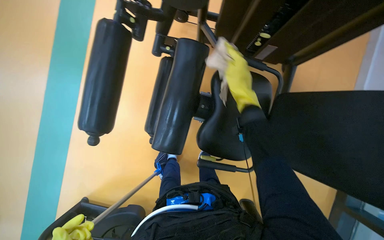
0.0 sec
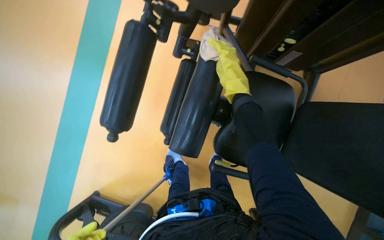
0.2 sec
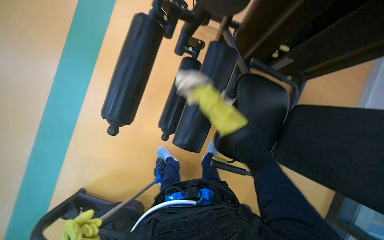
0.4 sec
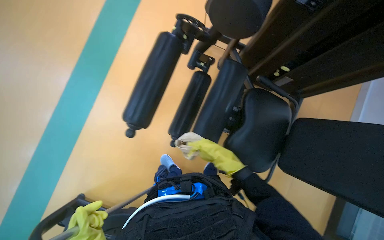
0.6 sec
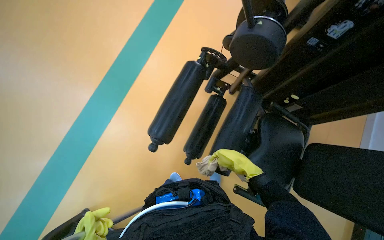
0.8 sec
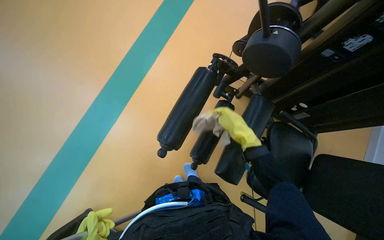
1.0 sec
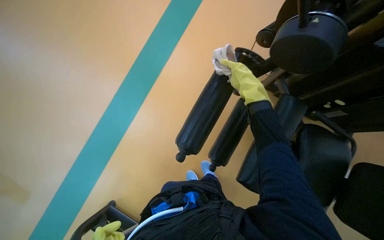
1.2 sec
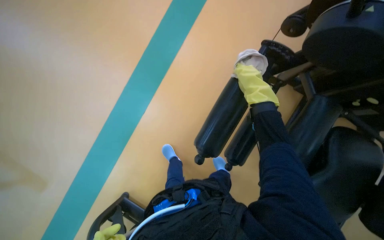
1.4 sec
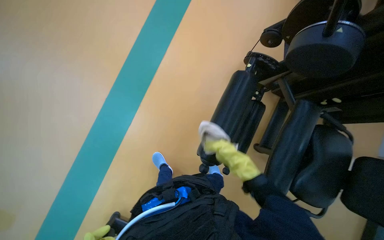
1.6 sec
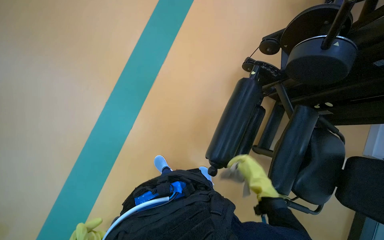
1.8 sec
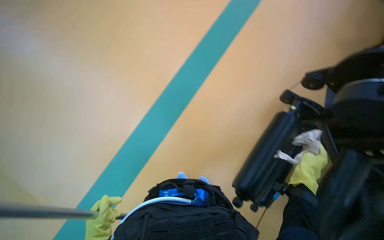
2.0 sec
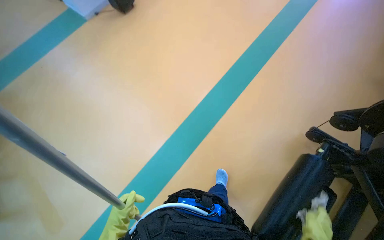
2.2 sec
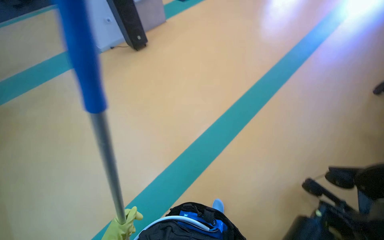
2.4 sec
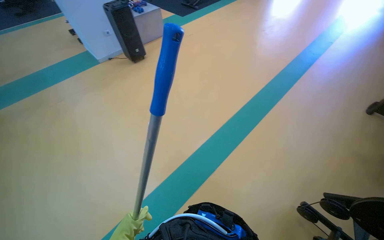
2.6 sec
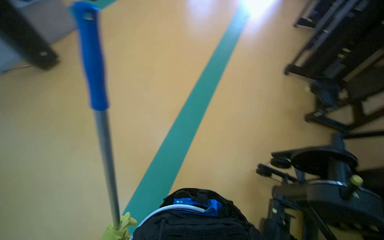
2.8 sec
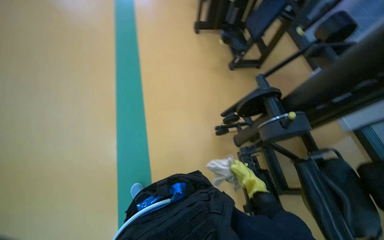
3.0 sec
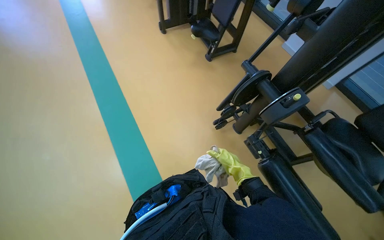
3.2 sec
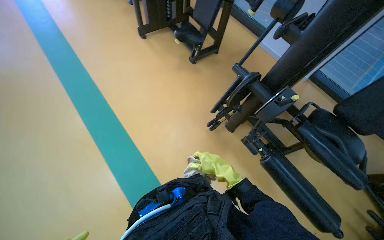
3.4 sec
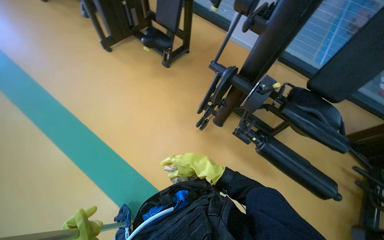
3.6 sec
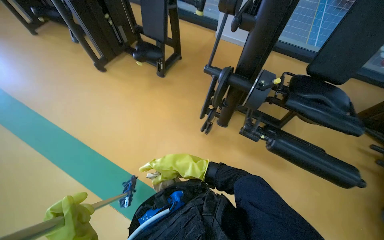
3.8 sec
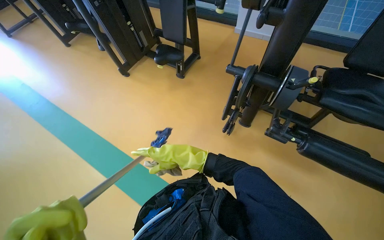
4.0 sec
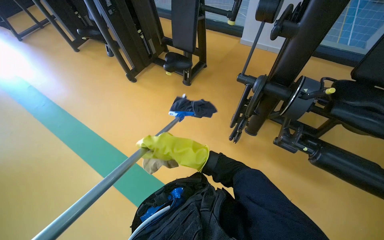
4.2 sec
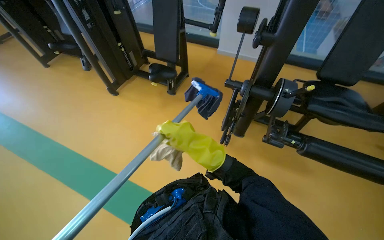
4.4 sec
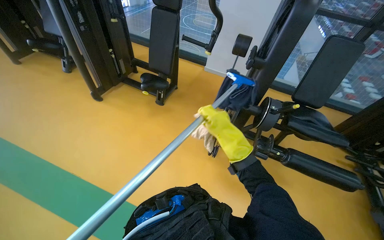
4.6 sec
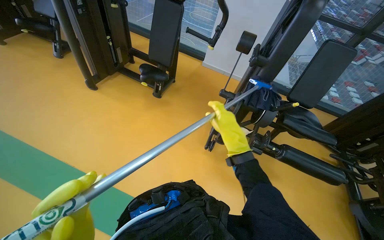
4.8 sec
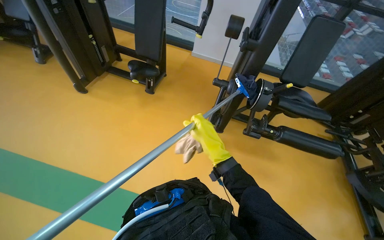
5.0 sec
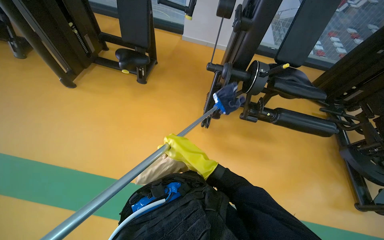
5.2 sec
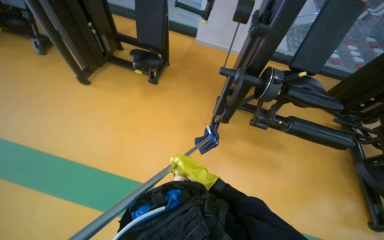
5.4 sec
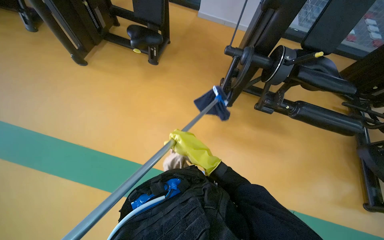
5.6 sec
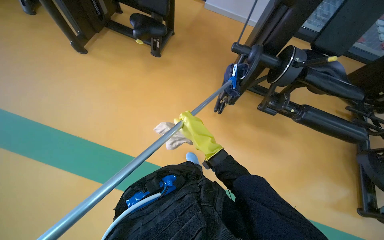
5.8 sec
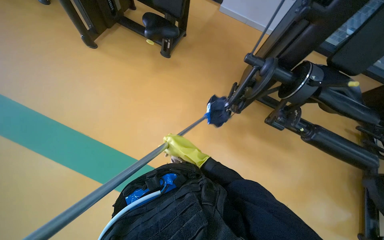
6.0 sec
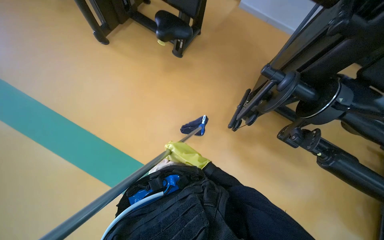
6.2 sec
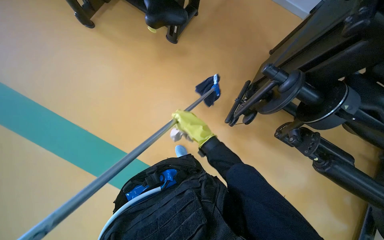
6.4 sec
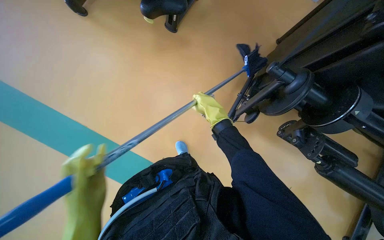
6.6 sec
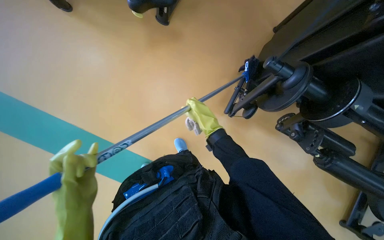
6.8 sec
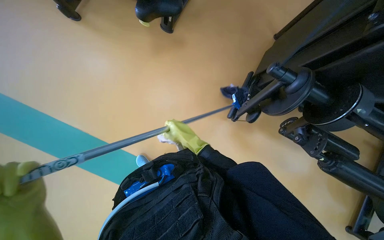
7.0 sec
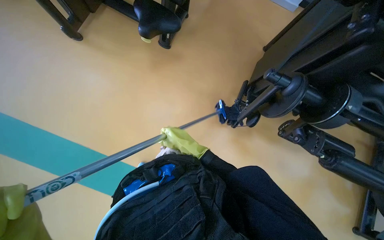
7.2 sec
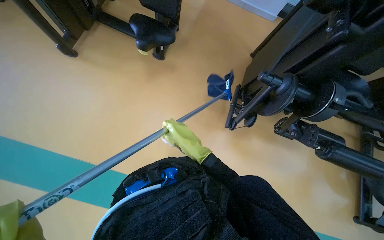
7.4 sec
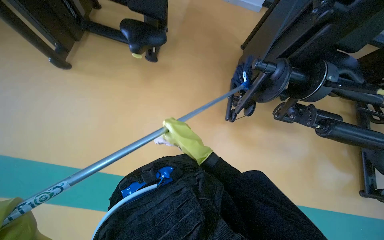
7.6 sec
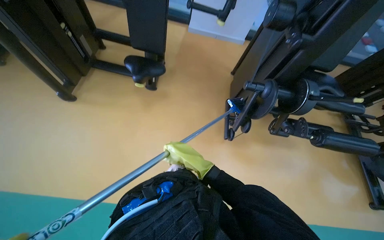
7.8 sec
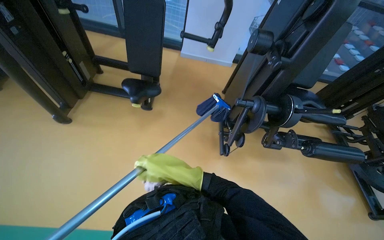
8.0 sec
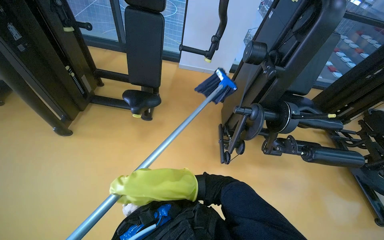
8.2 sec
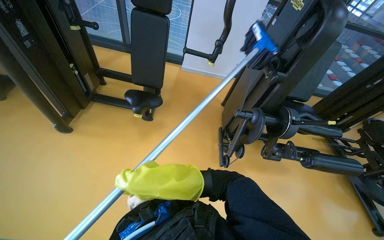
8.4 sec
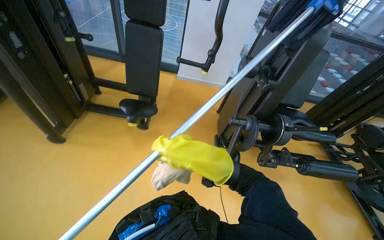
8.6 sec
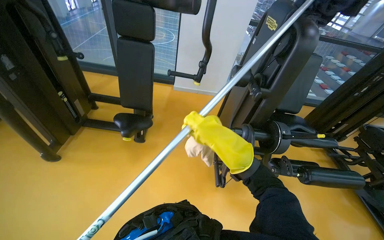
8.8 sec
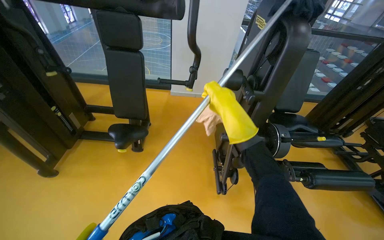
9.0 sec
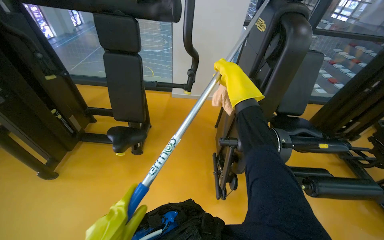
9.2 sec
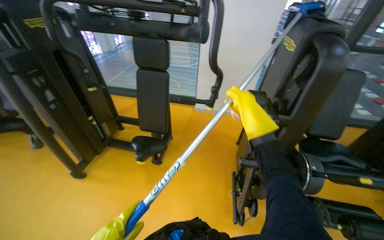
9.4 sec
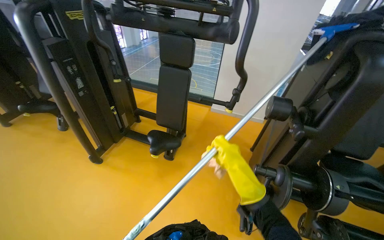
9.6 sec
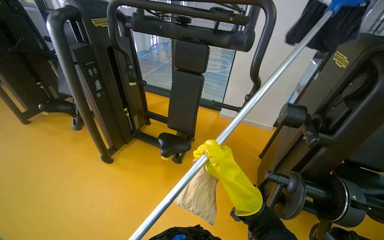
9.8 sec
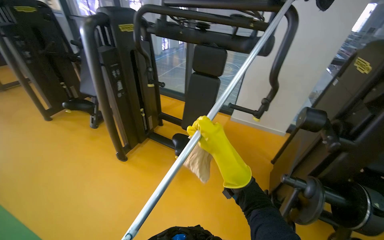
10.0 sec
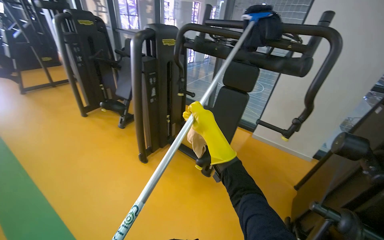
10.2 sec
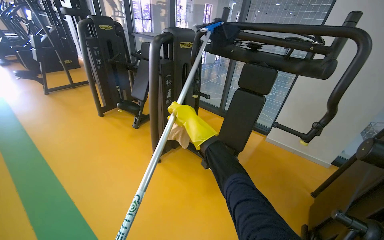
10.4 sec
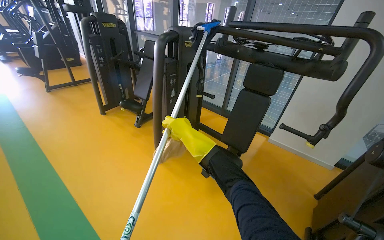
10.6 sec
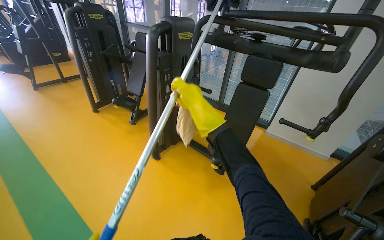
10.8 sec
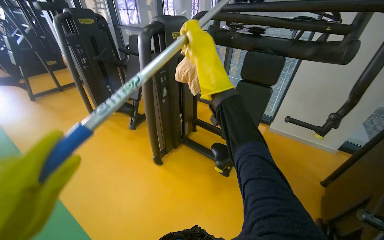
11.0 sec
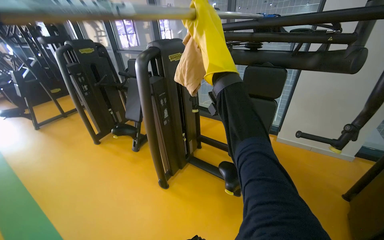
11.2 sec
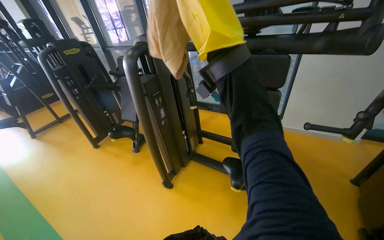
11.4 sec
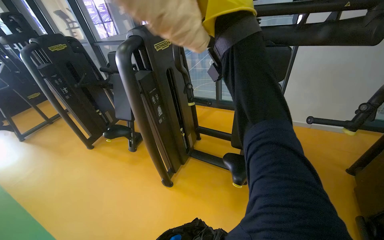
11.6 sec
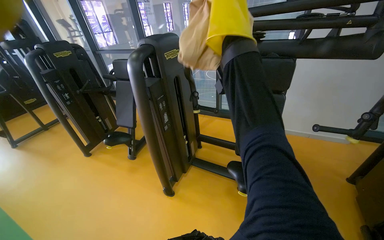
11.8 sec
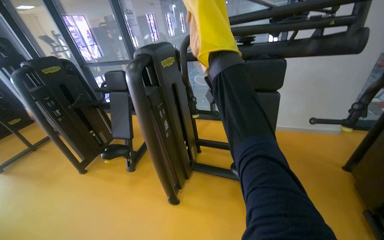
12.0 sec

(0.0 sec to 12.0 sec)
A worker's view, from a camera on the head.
Job: wiping surfaces.
The whole recording: Cleaning gym equipment. The worker cleans various gym machines, including a stair climber and stationary bikes, using a long-handled tool and a cloth.
0.0 sec - 1.6 sec: The wearer moves to the left, about 60 cm.
1.6 sec - 3.0 sec: The head travels approximately 40 cm. The head rotates roughly 35 degrees to the right. The camera pitches upward, by roughly 20 degrees.
3.0 sec - 4.4 sec: The wearer moves approximately 40 cm. The head rotates about 55 degrees to the right.
4.4 sec - 6.0 sec: The camera pitches downward, by some 15 degrees. The right hand heads farther from the camera, covering some 10 cm, and reaches about 15 cm down the picture, then returns.
7.6 sec - 9.0 sec: The view tips upward by some 30 degrees. The right hand is displaced up the picture and to the right by about 40 cm, and reaches approximately 20 cm nearer to the camera, then returns.
9.0 sec - 10.4 sec: The head rotates roughly 40 degrees to the left. The view tips upward by some 15 degrees. The right hand heads to the left, covering approximately 50 cm, and moves about 10 cm down the picture and comes back.
10.4 sec - 12.0 sec: The wearer moves approximately 40 cm.

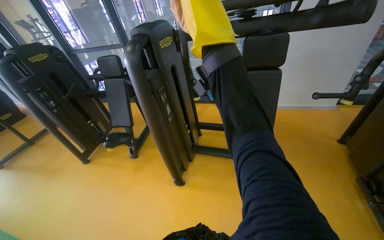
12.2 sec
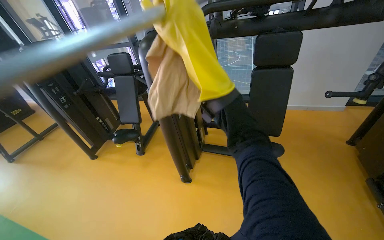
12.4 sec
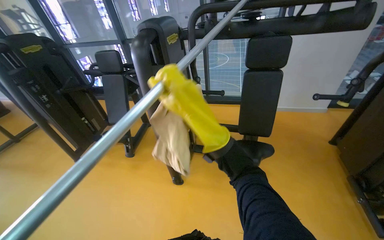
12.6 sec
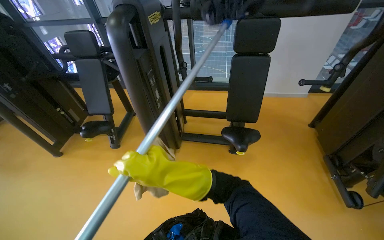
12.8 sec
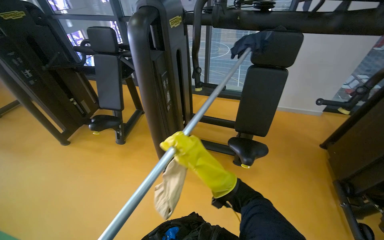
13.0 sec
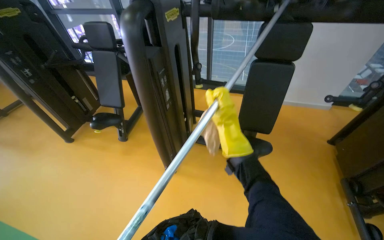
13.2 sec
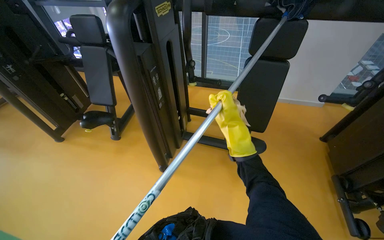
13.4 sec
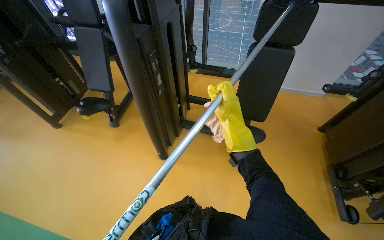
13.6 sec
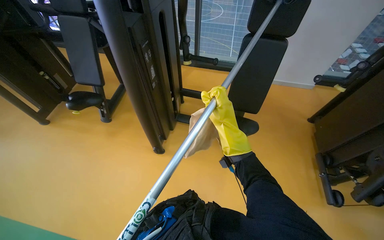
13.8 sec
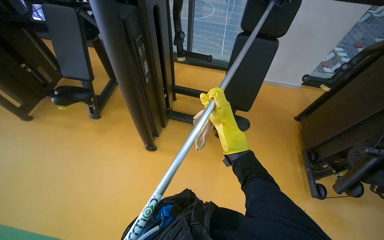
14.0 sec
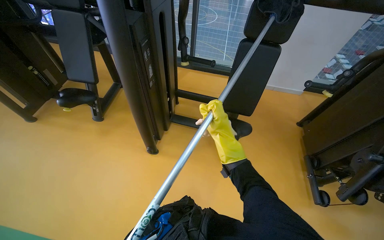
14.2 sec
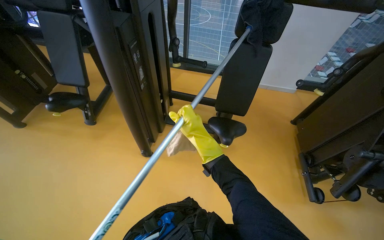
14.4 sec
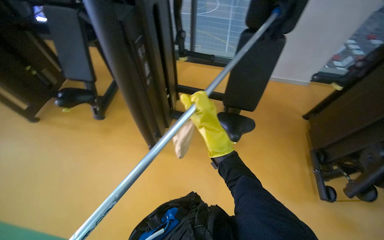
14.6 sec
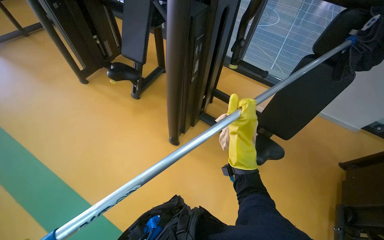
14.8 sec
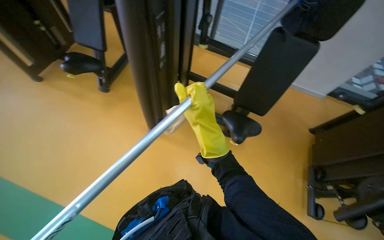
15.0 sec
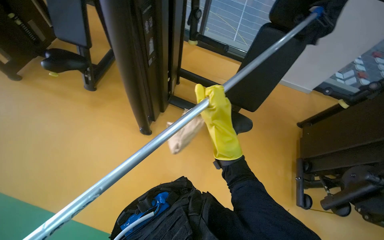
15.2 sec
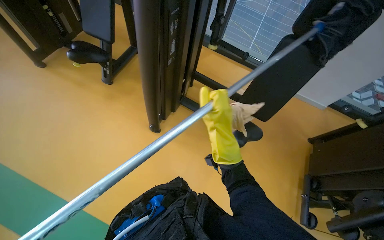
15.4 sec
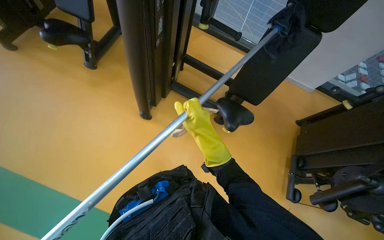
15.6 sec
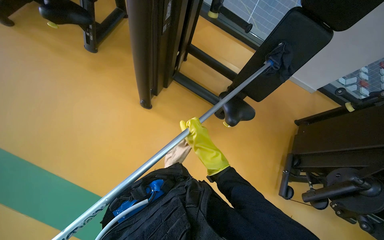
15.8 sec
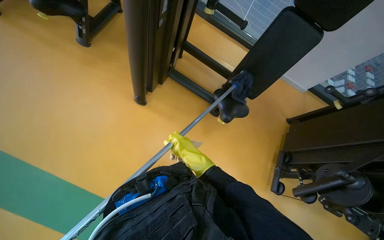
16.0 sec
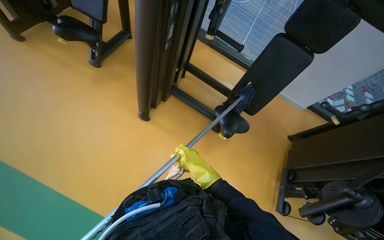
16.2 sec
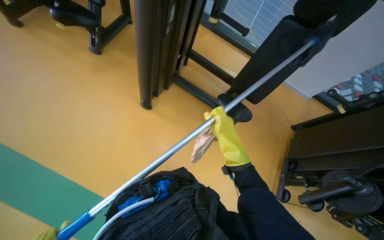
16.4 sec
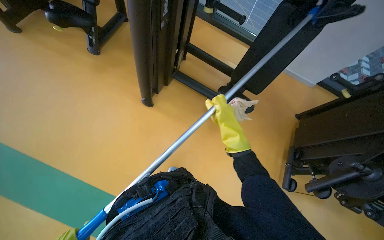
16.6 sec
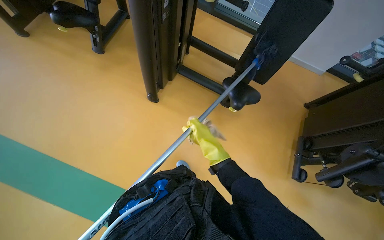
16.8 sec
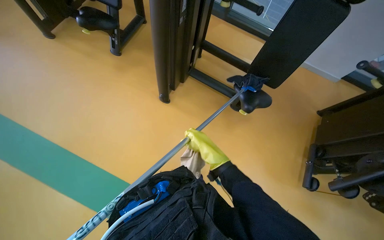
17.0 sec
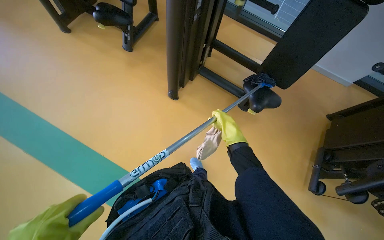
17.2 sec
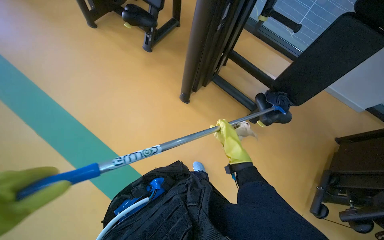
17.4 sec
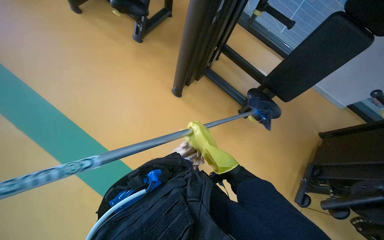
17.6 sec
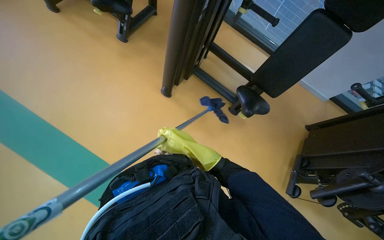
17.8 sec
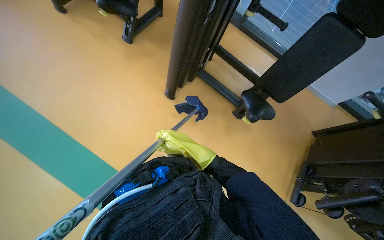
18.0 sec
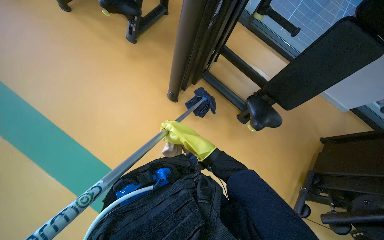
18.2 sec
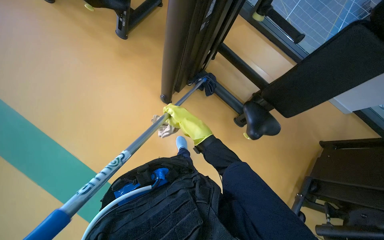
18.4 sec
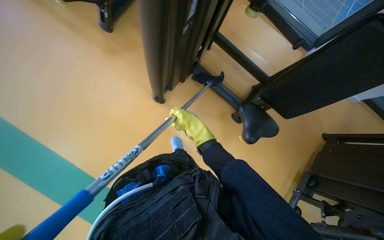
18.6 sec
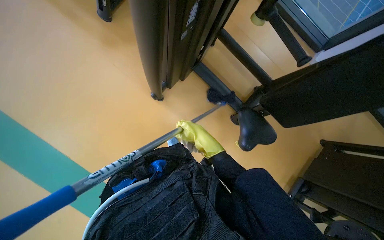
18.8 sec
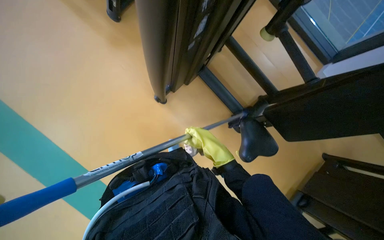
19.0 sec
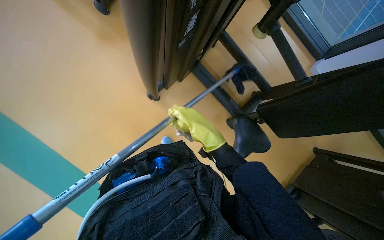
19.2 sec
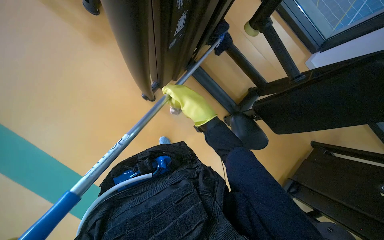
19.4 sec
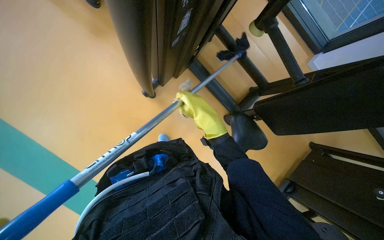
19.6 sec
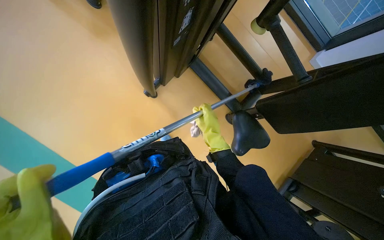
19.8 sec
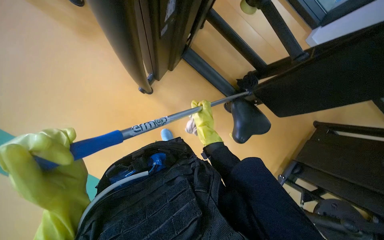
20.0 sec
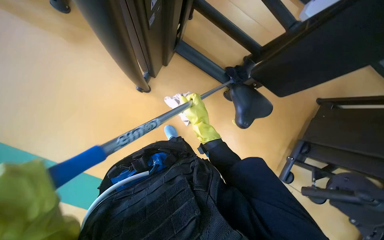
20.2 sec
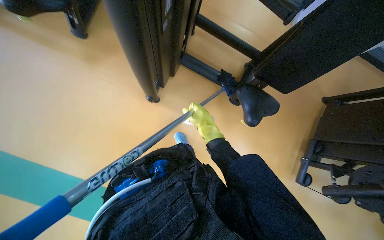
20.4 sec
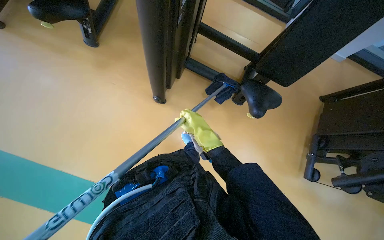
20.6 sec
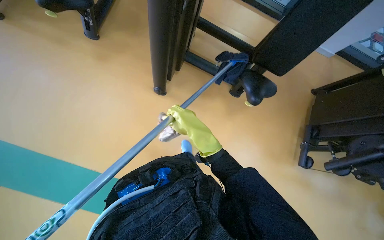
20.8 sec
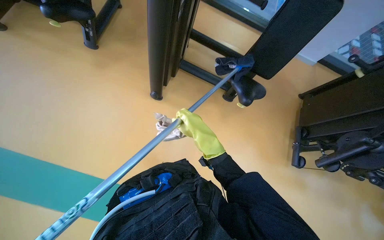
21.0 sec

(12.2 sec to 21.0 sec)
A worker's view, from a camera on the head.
Job: wiping surfaces.
The whole recording: Cleaning gym equipment. The worker cleans various gym machines, including a stair climber and stationary bikes, using a long-handled tool and a cloth.
12.2 sec - 13.6 sec: The view tilts roughly 10 degrees downward. The right hand travels farther from the camera and down the picture by some 30 cm.
15.2 sec - 16.6 sec: The right hand goes down the picture and returns, about 10 cm each way.
16.6 sec - 18.0 sec: The right hand heads to the left and down the picture, covering some 30 cm.
18.0 sec - 19.6 sec: The wearer moves roughly 60 cm. The view tips downward by about 20 degrees.
19.6 sec - 21.0 sec: The right hand goes farther from the camera and returns, roughly 15 cm each way.
